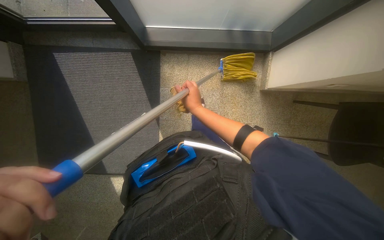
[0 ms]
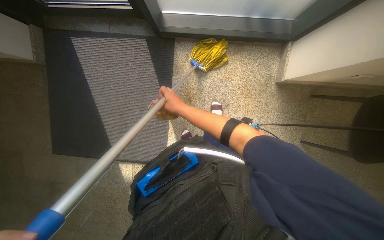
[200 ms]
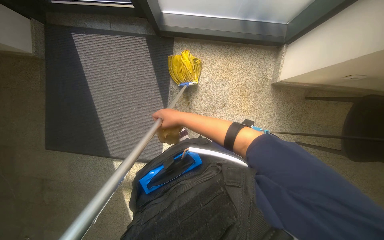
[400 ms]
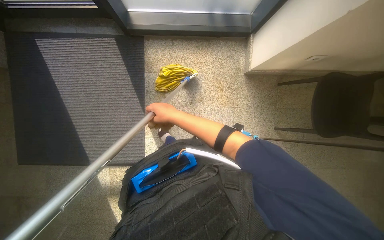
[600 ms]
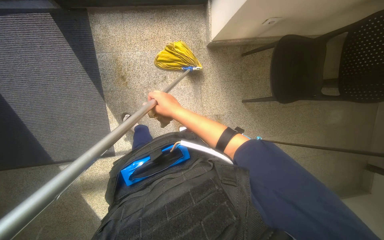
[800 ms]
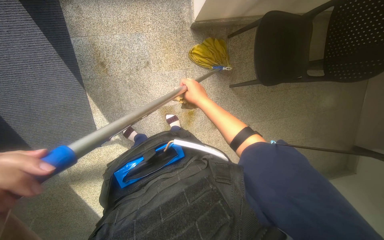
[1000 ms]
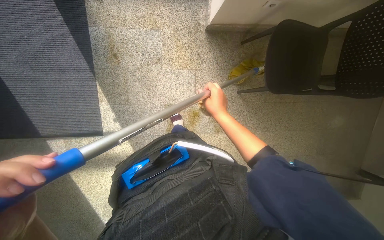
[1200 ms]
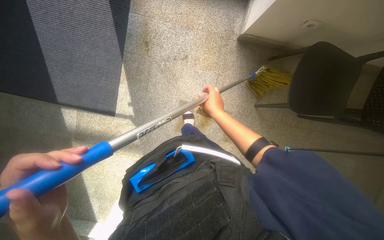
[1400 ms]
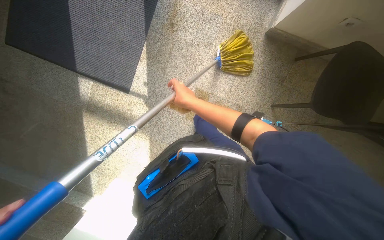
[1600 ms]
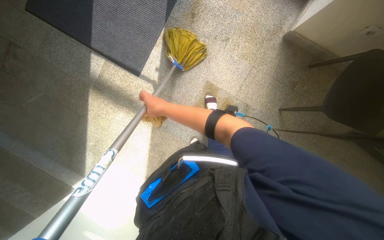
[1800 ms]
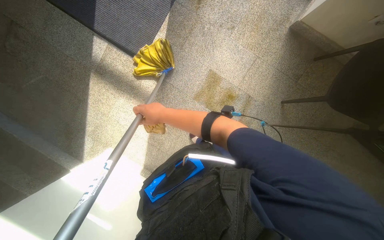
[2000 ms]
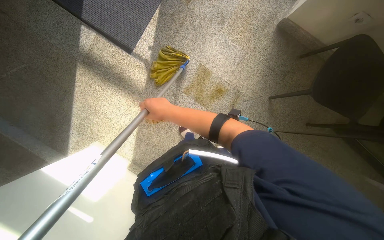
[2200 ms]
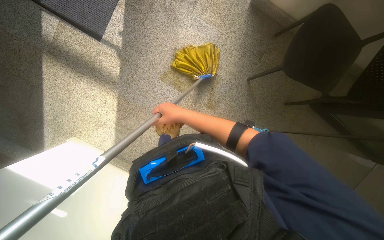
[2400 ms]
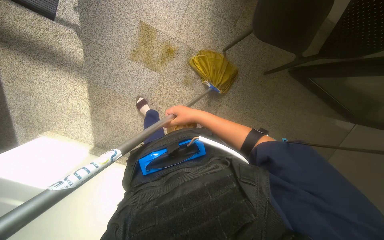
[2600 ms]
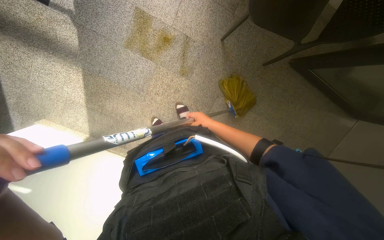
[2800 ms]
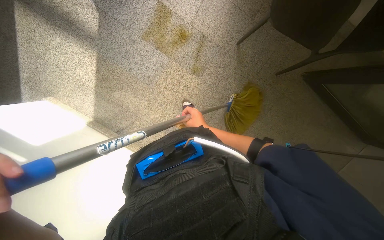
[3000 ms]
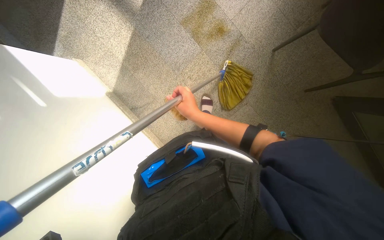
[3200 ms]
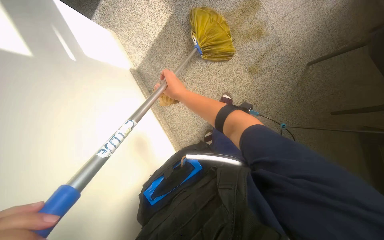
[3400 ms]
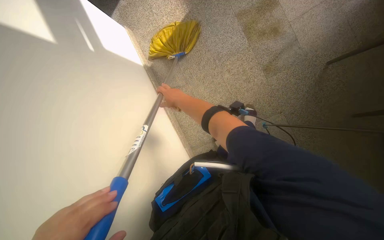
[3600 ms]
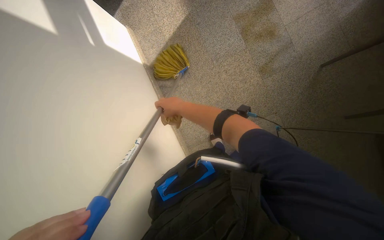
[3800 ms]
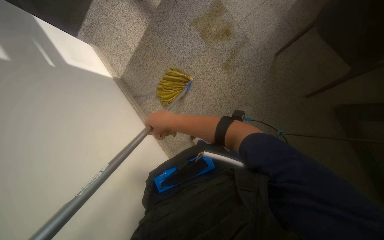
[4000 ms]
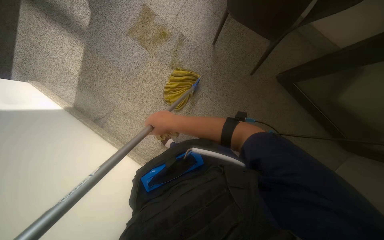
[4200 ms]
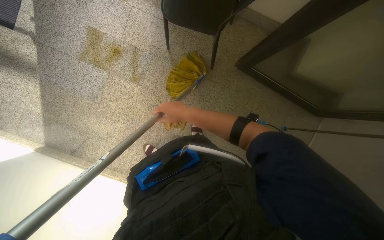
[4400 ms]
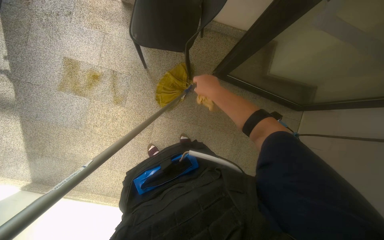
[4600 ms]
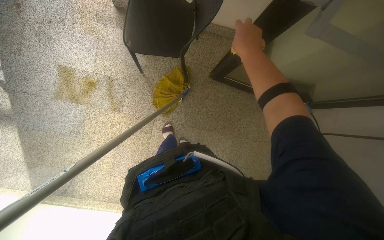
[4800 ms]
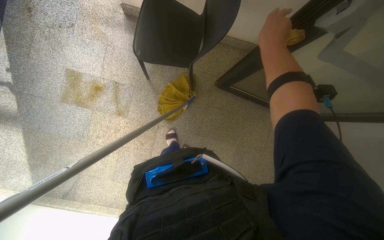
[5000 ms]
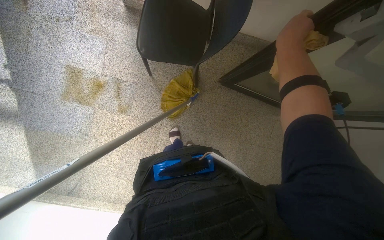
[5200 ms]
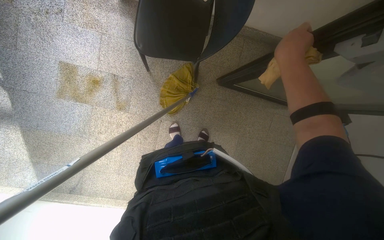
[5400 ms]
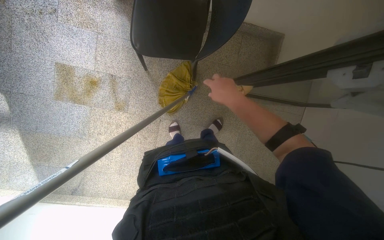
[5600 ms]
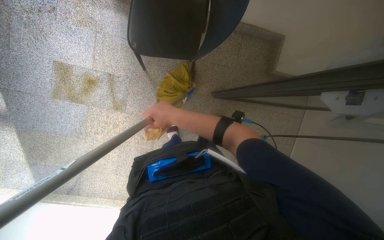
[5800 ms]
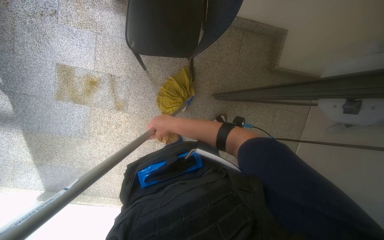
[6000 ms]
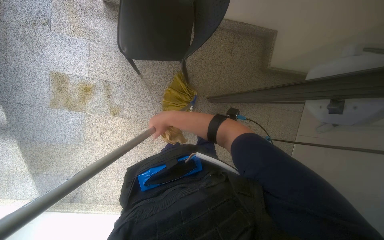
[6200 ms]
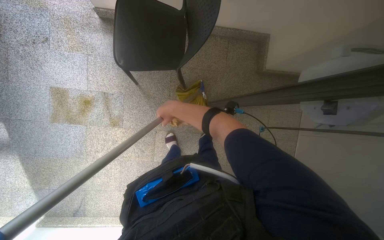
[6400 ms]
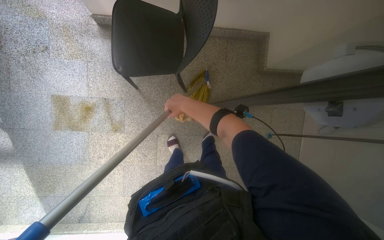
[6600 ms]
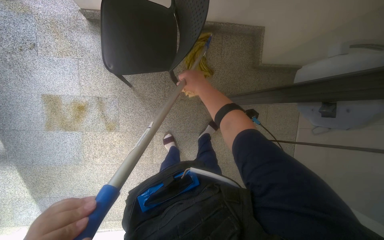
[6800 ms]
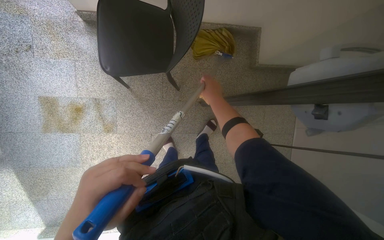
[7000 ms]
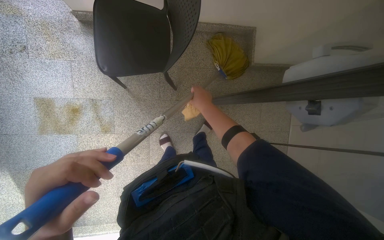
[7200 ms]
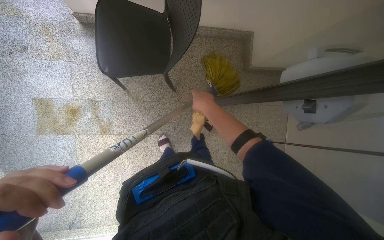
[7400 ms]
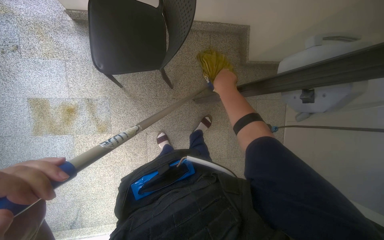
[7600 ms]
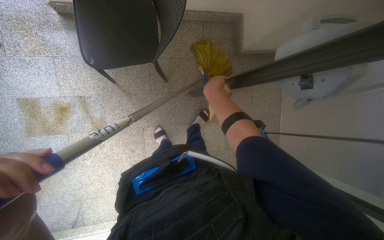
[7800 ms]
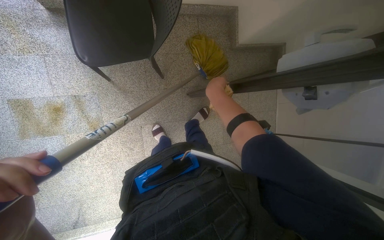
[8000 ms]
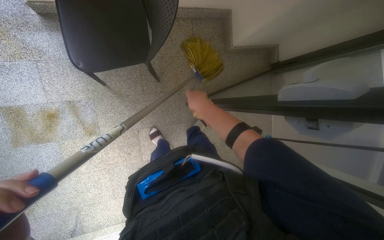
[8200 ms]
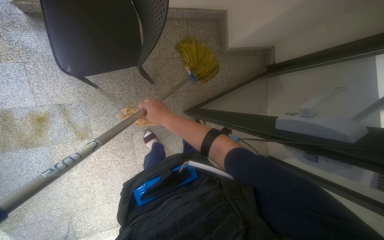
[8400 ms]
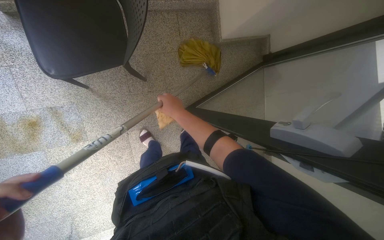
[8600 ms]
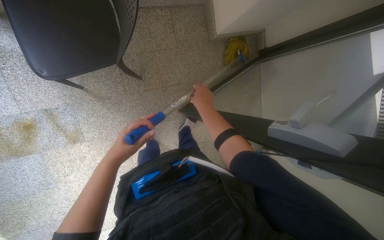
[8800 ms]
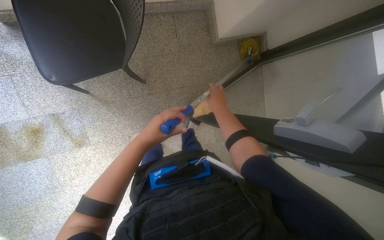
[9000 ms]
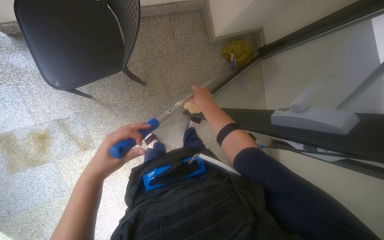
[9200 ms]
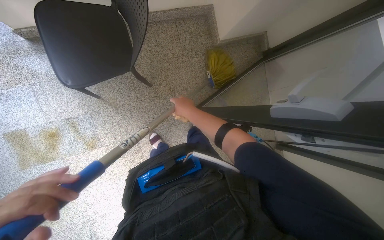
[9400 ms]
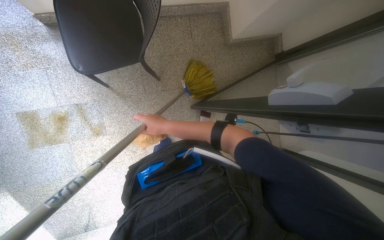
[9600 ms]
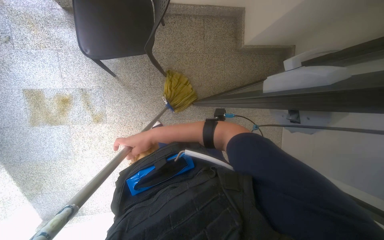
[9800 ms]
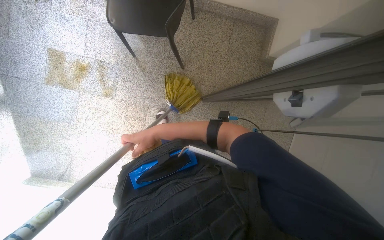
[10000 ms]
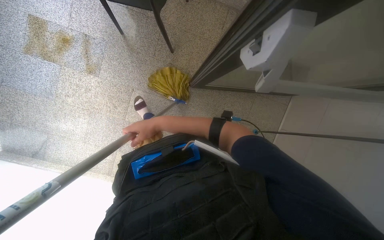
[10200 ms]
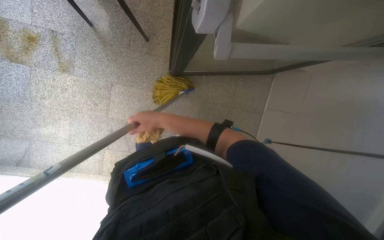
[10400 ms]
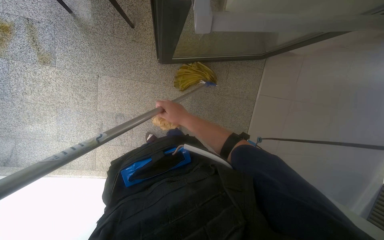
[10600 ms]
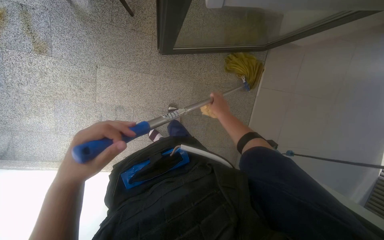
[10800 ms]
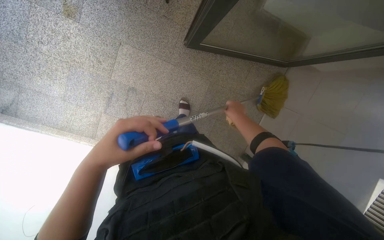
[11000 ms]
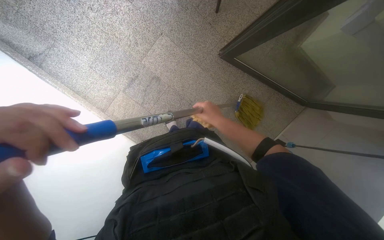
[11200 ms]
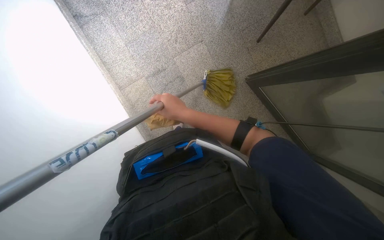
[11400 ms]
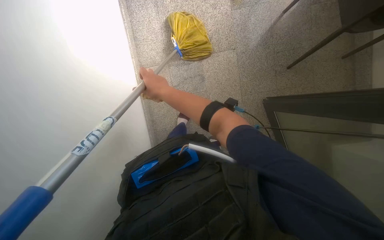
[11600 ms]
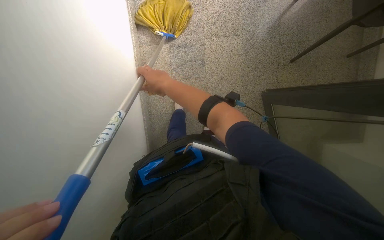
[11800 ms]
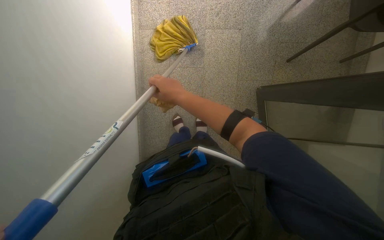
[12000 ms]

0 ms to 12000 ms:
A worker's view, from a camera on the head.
Job: mopping floor.
The whole recording: Mopping stairwell floor. The worker mops the floor of the stairwell with a yellow mop.
0 ms to 1600 ms: The wearer moves some 70 cm.
1600 ms to 3000 ms: The camera is carried approximately 60 cm.
3000 ms to 4400 ms: The head travels some 40 cm.
6000 ms to 7600 ms: The right hand goes about 30 cm to the right and up the picture.
7600 ms to 9000 ms: The right hand is displaced down the picture by roughly 10 cm, and reaches about 15 cm to the left, then returns.

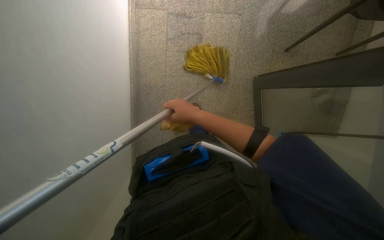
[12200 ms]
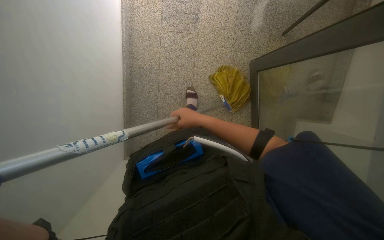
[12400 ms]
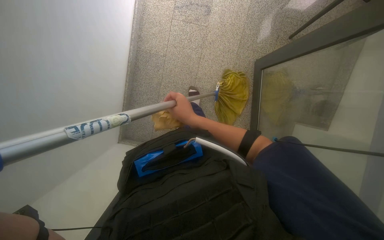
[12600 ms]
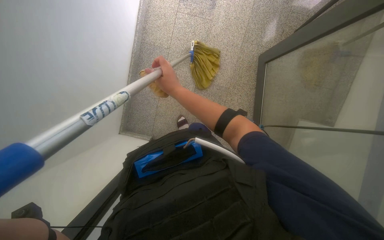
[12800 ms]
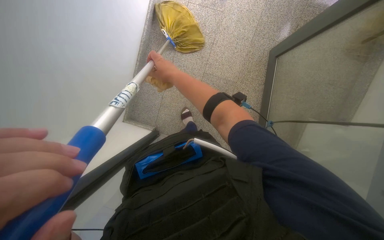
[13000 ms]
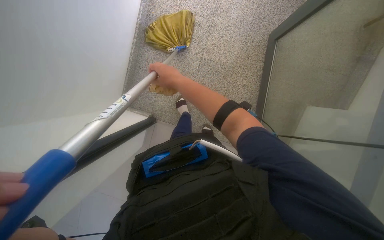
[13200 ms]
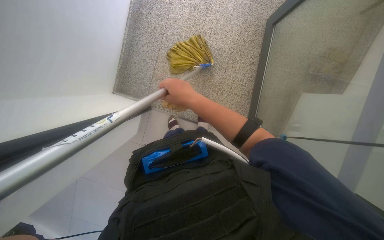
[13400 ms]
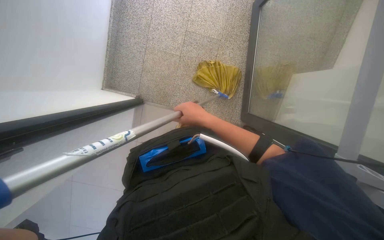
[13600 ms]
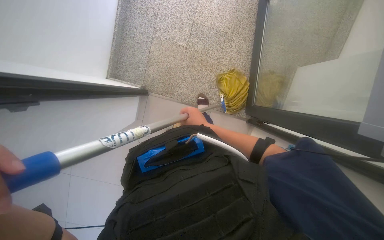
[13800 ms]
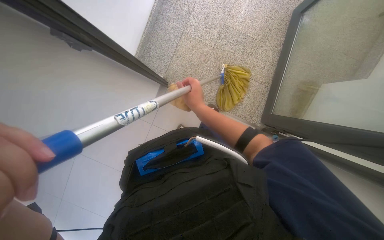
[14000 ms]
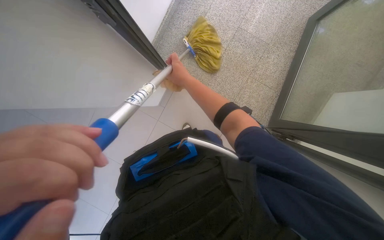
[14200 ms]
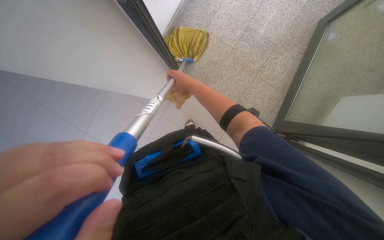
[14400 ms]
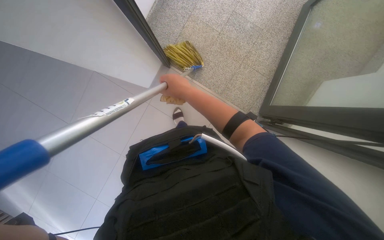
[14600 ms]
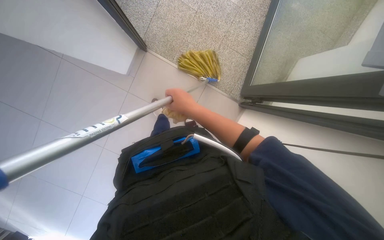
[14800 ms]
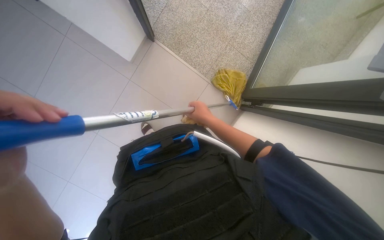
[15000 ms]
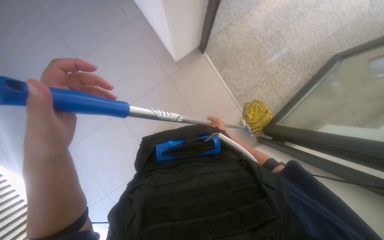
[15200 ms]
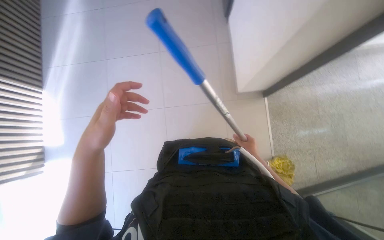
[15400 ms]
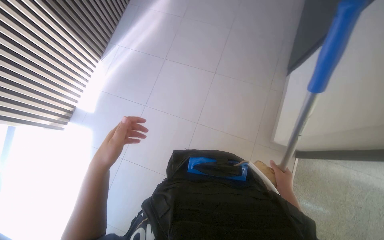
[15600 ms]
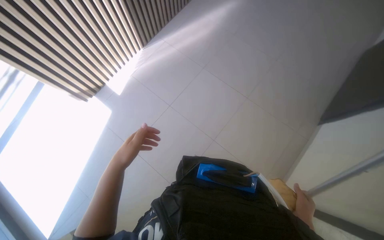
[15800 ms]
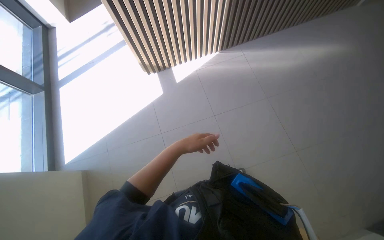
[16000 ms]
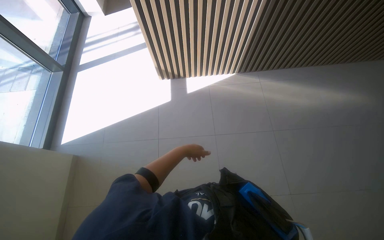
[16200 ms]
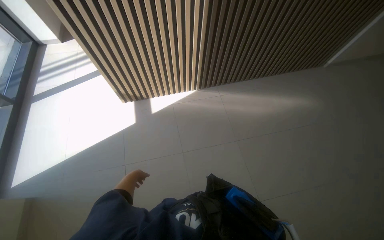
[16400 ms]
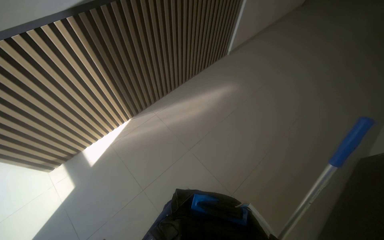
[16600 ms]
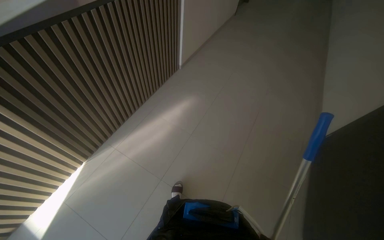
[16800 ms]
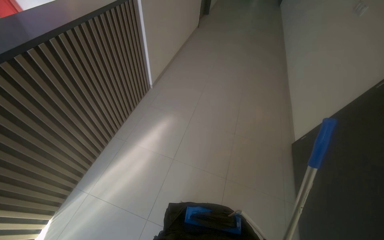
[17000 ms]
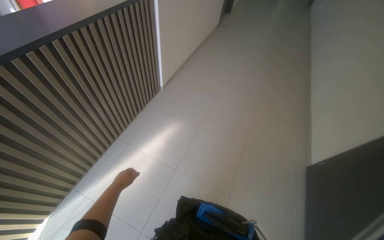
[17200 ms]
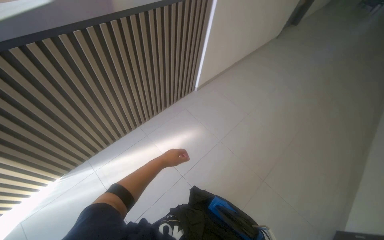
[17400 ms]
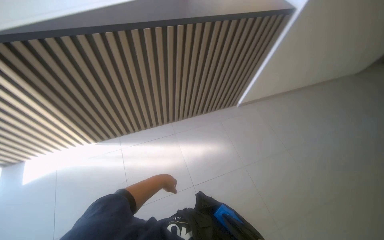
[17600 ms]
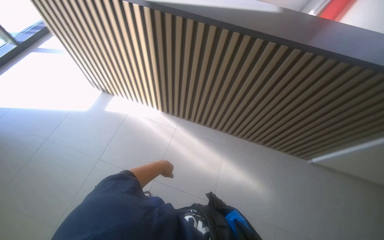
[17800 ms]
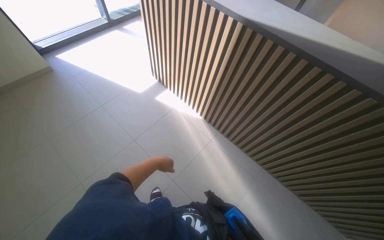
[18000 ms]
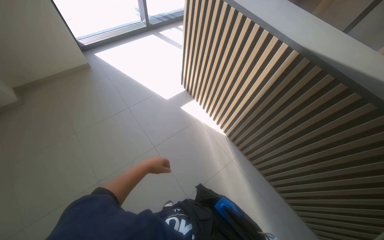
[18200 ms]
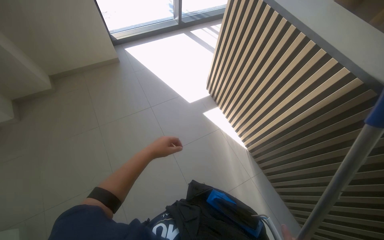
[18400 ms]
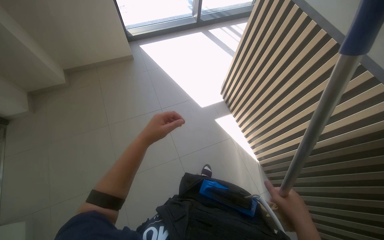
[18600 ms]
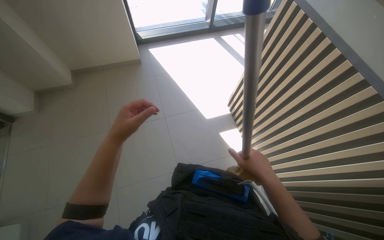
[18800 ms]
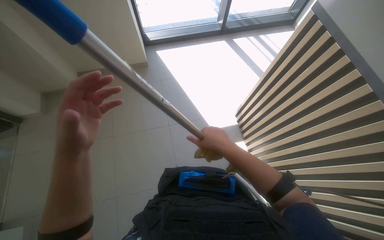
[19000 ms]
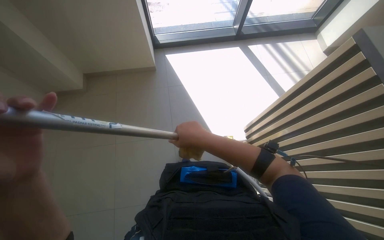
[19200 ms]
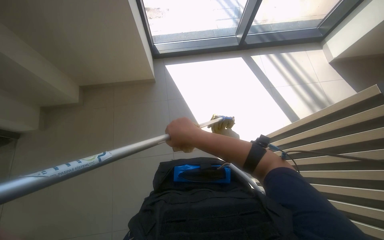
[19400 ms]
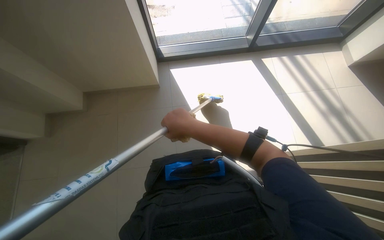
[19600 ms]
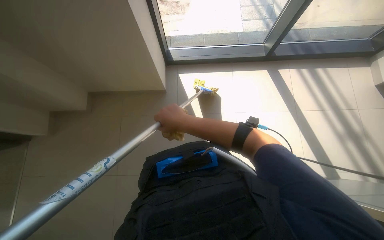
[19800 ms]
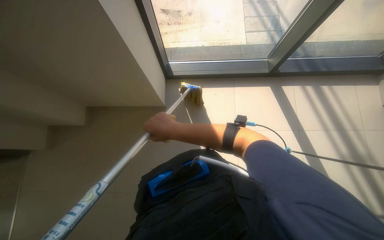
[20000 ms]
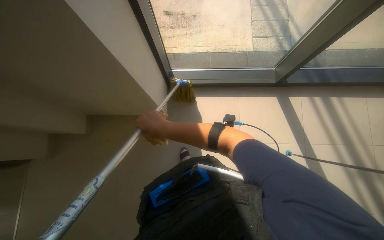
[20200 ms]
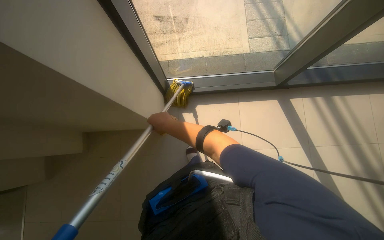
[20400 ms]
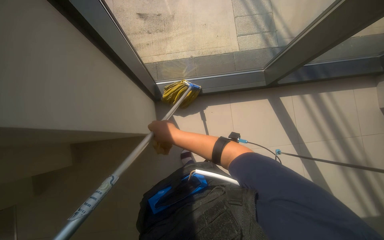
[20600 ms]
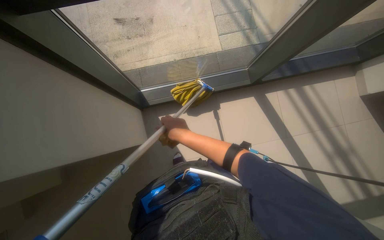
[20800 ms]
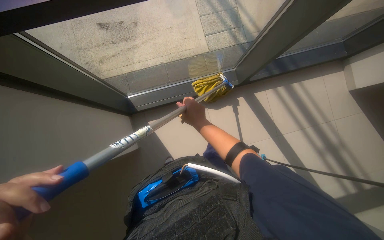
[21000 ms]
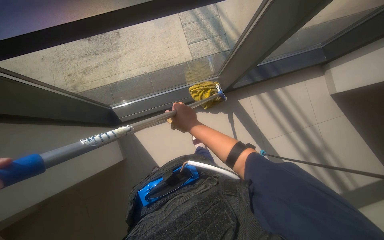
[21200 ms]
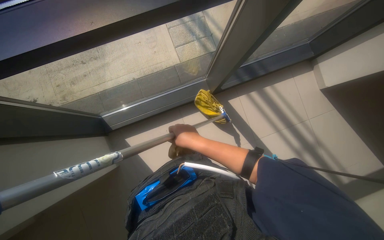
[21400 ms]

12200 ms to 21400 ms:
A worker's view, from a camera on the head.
Job: mopping floor.
The whole recording: Mopping stairwell floor. The worker mops the floor of the stairwell with a yellow mop.
12200 ms to 13800 ms: The wearer moves approximately 70 cm.
13800 ms to 15200 ms: The scene turns approximately 35 degrees clockwise in the picture. The right hand goes roughly 20 cm down the picture and farther from the camera.
15200 ms to 16800 ms: The camera travels about 40 cm. The wearer looks approximately 35 degrees further upward. The scene rotates clockwise by about 30 degrees.
18400 ms to 19800 ms: The camera travels roughly 70 cm. The wearer looks about 30 degrees further to the left.
19800 ms to 21400 ms: The wearer moves approximately 80 cm.
